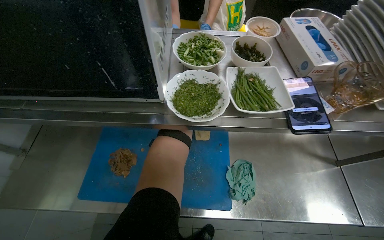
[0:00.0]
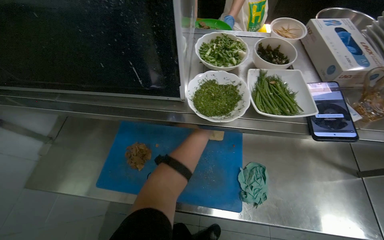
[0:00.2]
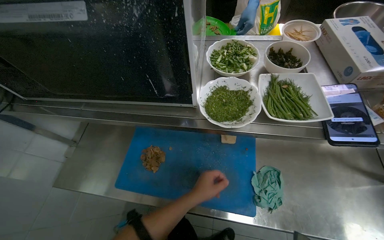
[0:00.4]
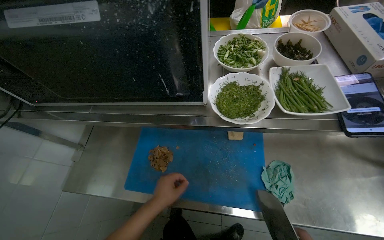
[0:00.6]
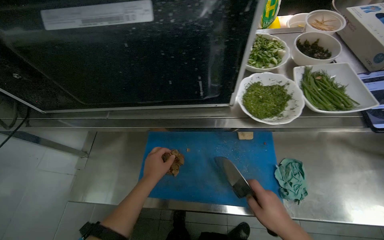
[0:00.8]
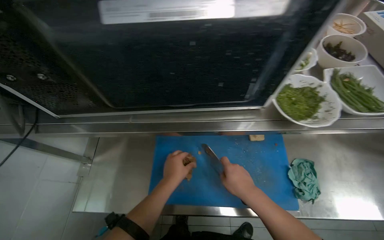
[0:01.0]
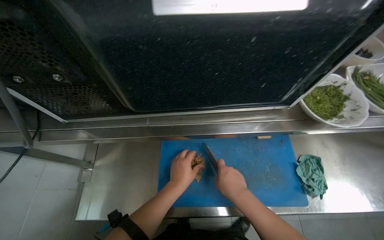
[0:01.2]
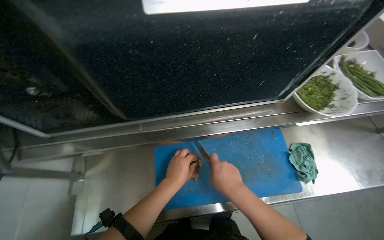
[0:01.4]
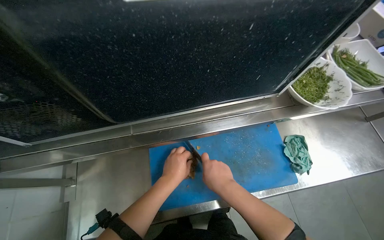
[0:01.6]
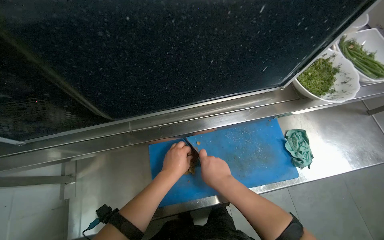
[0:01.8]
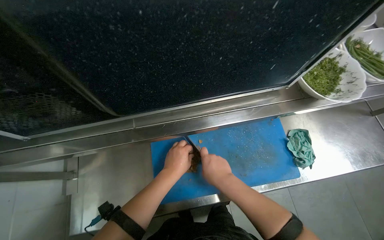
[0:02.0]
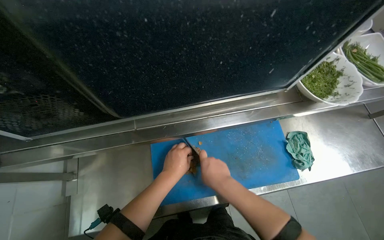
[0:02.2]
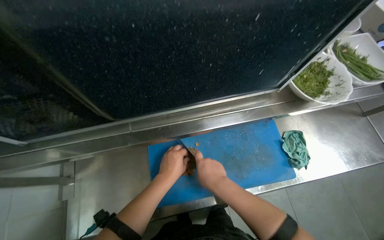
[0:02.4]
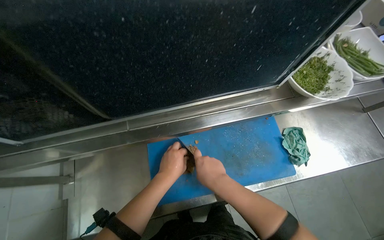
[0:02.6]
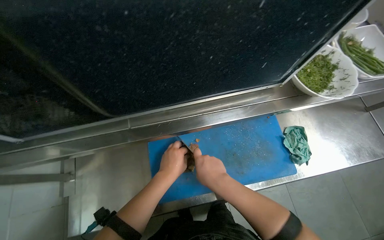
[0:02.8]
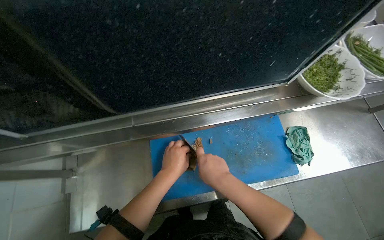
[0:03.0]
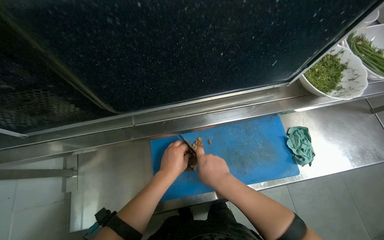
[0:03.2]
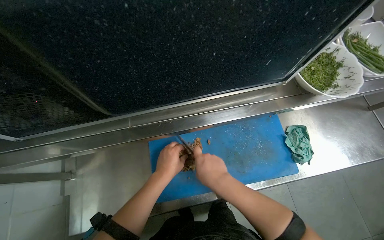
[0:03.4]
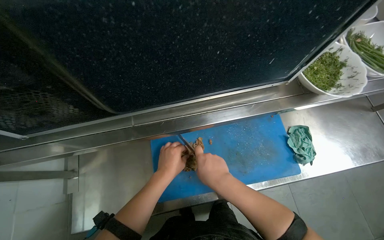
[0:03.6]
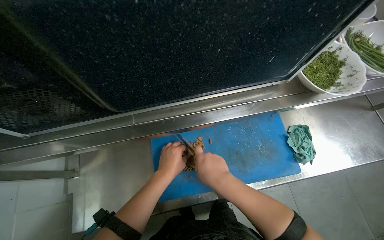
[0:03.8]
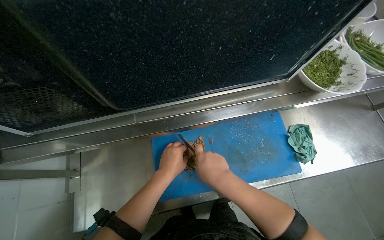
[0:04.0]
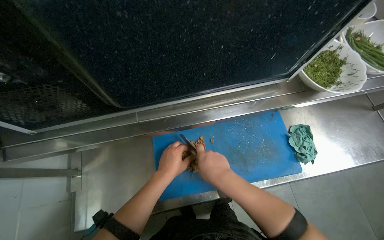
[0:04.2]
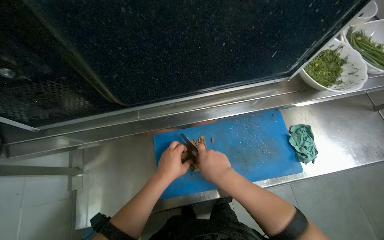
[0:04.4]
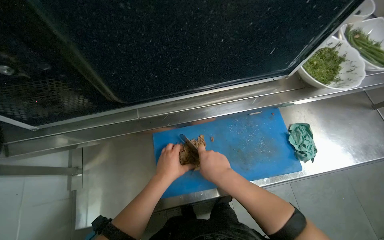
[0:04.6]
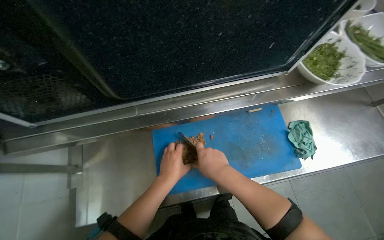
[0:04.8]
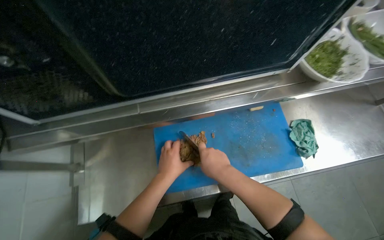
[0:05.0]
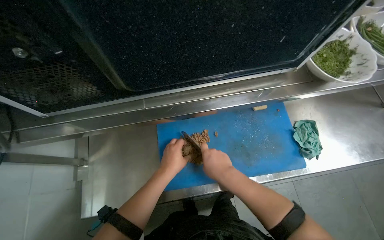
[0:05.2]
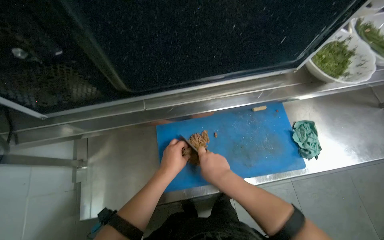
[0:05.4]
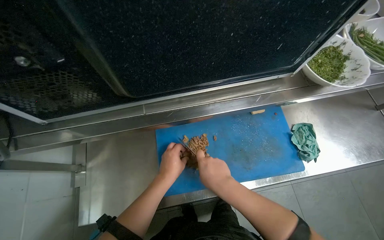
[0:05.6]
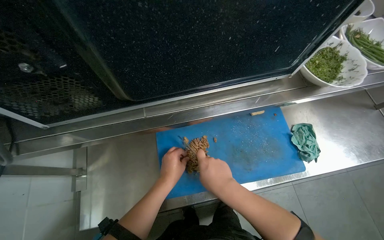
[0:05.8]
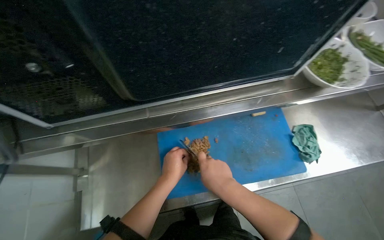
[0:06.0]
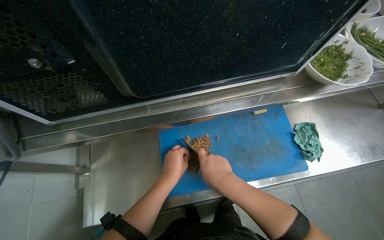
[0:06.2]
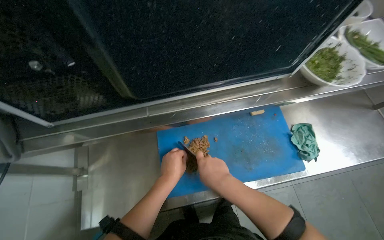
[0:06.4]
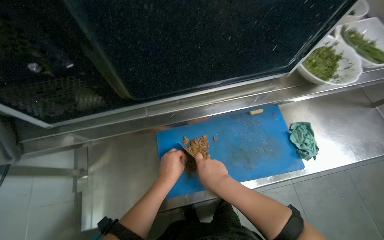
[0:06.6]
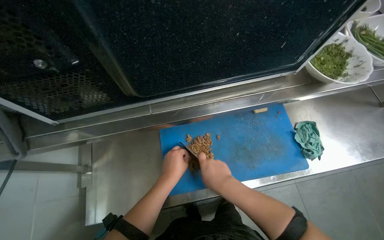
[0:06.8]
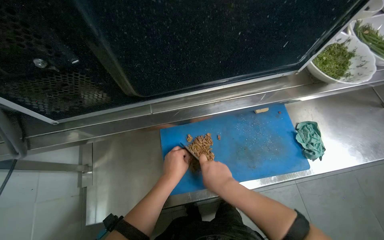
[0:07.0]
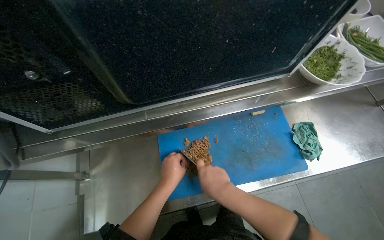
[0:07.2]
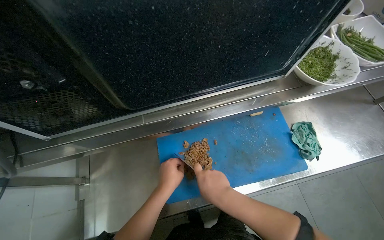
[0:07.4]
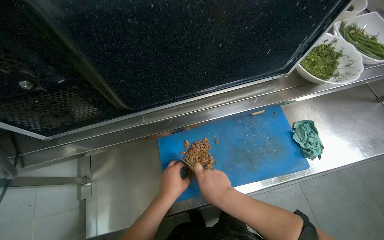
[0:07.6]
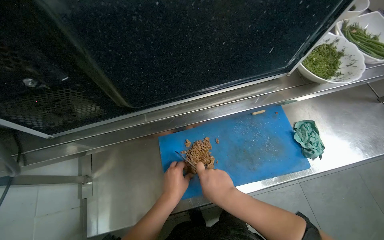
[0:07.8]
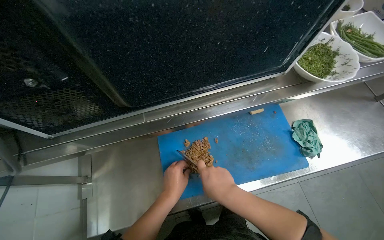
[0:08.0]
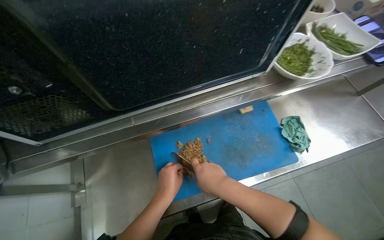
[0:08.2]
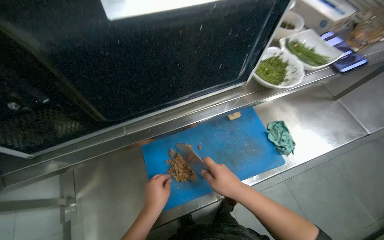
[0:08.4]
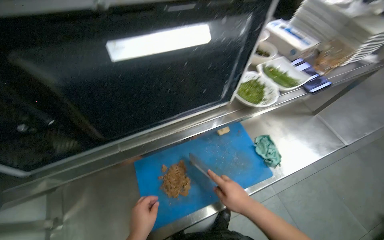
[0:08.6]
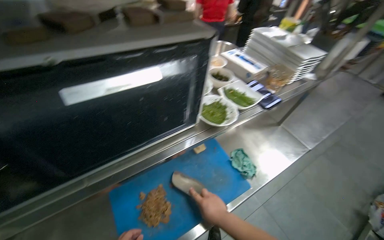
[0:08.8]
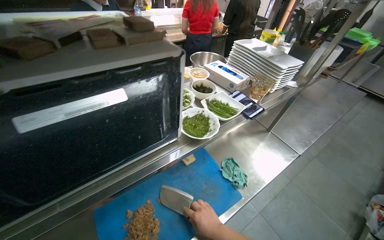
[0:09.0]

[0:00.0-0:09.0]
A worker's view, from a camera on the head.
Job: preparing food.
The whole recording: Chopping meat on cutting board. The worker transfers meat to a cutting board and chops it into smaller pieces.
0:01.6 to 0:07.6: The hands stay close to where they were, moving slightly.
0:07.6 to 0:09.0: The head turns to the right by about 20 degrees. The view tips upward by some 20 degrees.

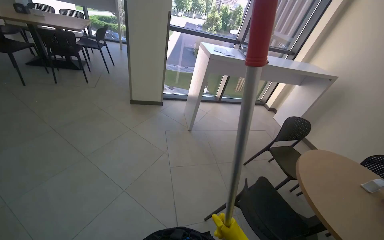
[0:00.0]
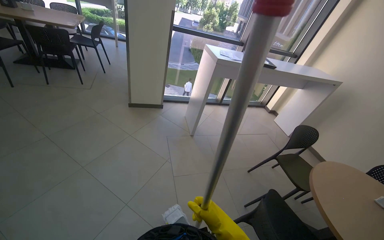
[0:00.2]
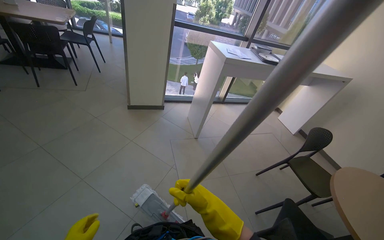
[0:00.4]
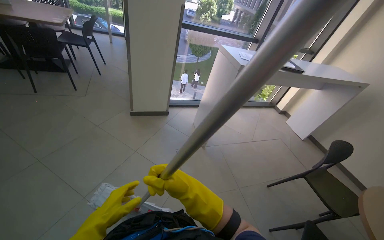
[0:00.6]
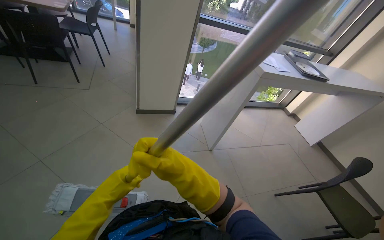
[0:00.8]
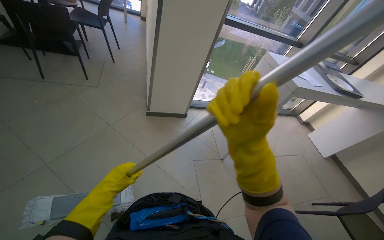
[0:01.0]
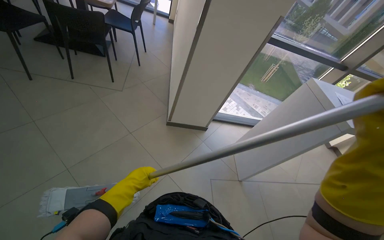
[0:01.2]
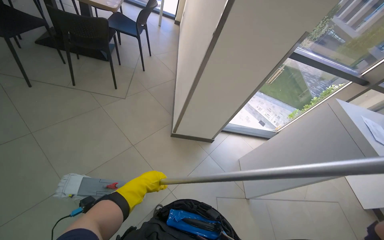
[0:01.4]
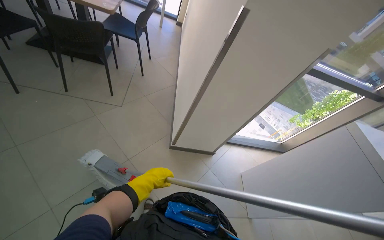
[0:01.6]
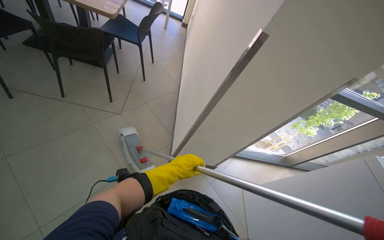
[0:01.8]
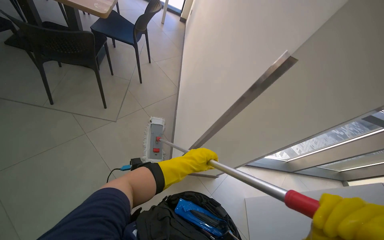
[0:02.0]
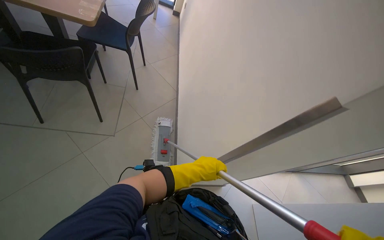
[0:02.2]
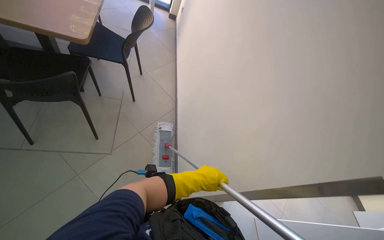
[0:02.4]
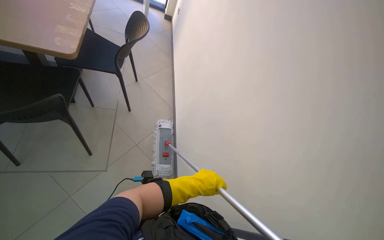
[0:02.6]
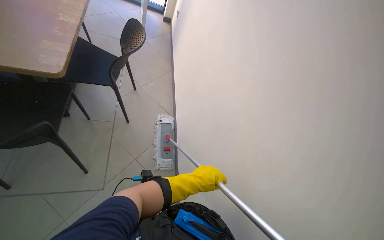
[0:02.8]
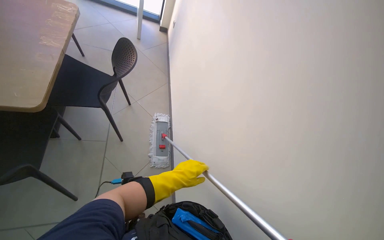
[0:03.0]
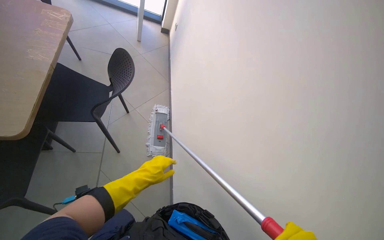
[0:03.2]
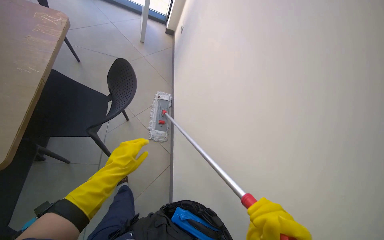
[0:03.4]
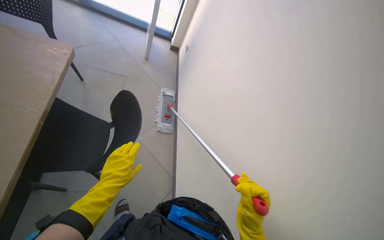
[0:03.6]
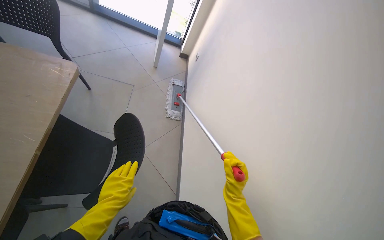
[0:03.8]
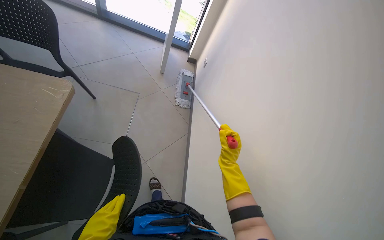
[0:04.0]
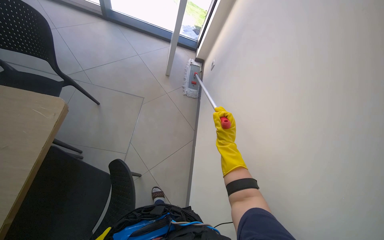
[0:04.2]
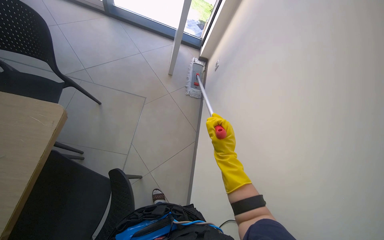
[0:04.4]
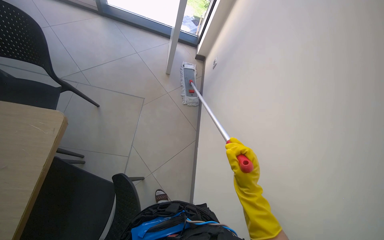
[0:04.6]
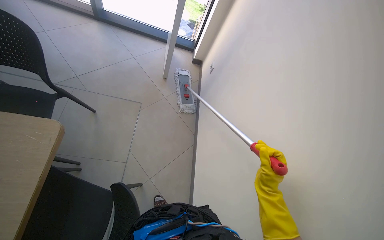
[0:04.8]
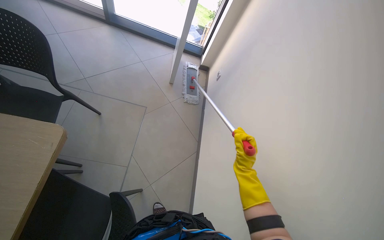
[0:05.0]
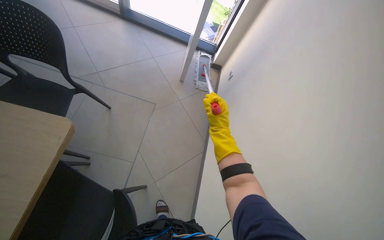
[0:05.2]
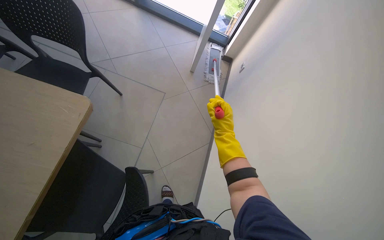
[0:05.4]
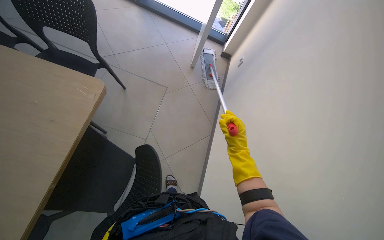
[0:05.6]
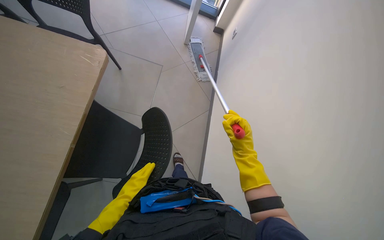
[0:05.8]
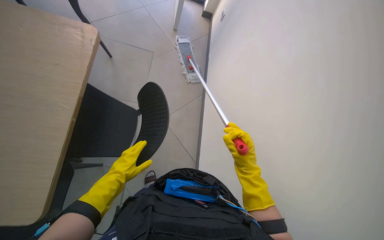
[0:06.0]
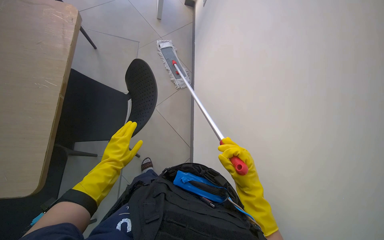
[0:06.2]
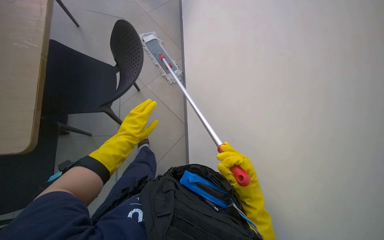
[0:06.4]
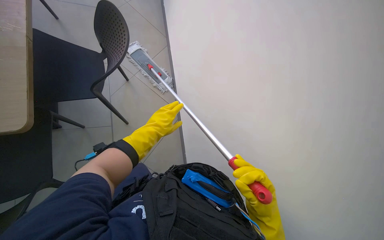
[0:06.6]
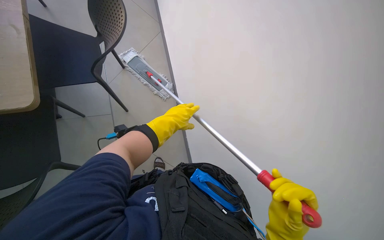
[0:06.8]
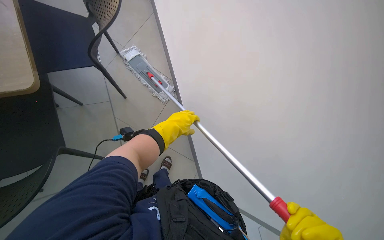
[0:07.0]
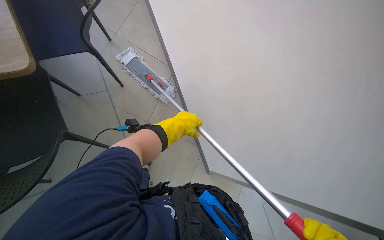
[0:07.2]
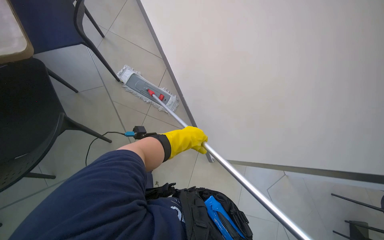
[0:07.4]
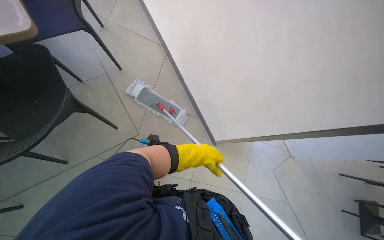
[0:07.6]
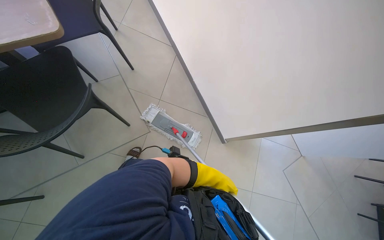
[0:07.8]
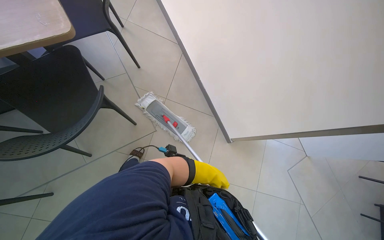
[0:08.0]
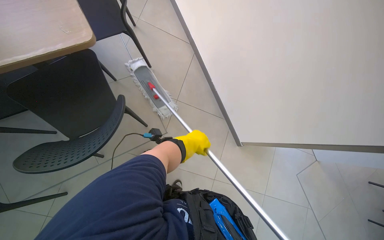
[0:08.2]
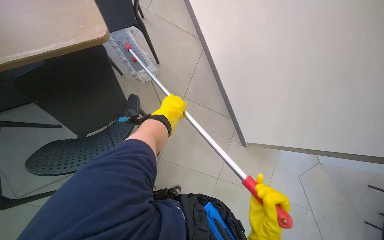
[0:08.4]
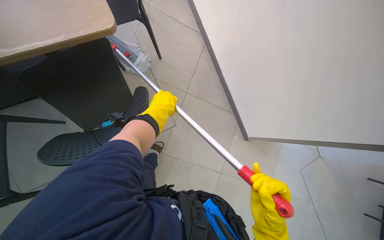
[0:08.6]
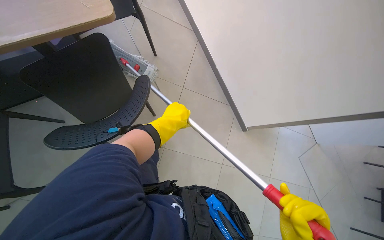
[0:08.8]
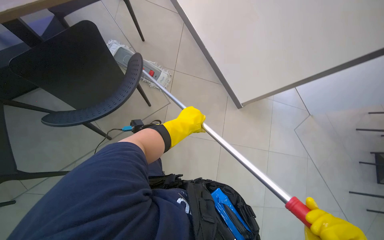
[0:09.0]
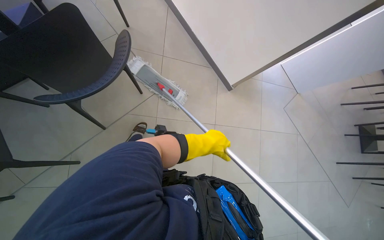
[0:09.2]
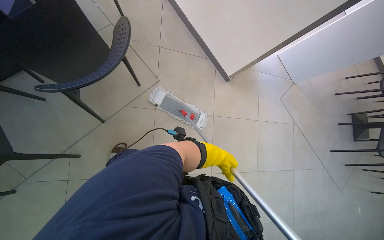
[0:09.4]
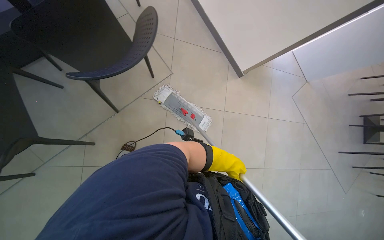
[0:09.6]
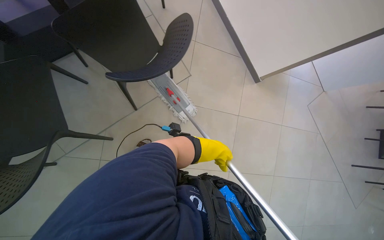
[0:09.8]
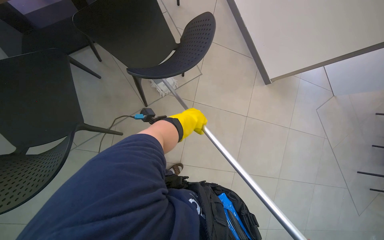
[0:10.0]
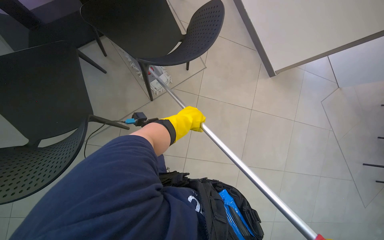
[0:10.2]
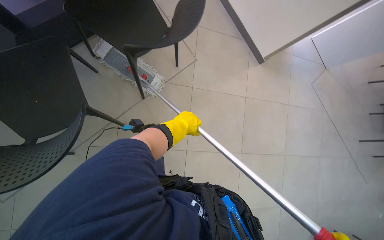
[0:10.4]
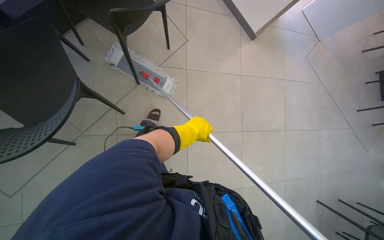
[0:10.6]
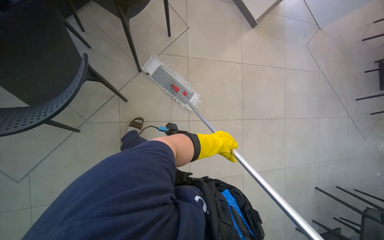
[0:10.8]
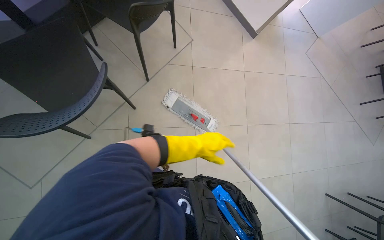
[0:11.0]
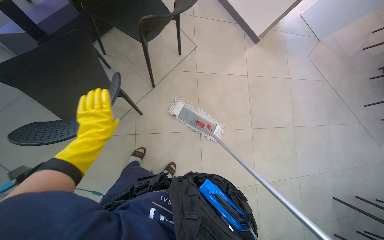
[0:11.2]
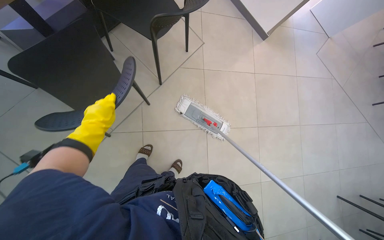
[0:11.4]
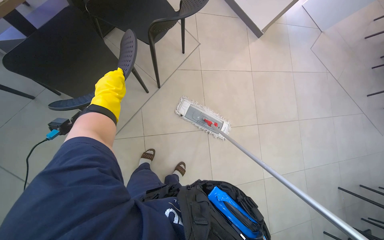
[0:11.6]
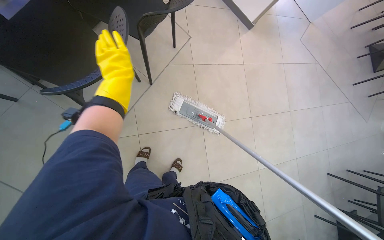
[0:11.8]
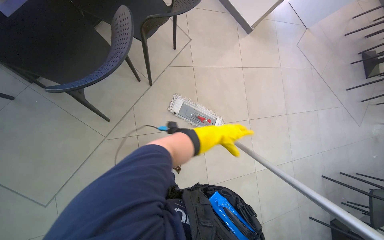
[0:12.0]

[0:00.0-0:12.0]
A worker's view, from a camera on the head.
Job: mopping floor.
The whole recording: Mopping cafeteria floor. The worker mops the tiled floor of the cafeteria with a flat mop, moving chairs to clear the path.
0:00.0 to 0:01.6: The head travels some 1 m.
0:01.6 to 0:03.0: The head travels approximately 70 cm.
0:03.0 to 0:04.4: The head travels roughly 70 cm.
0:04.4 to 0:06.0: The right hand swings nearer and farther, roughly 20 cm each way, with 2 reversals.
0:06.0 to 0:07.6: The view tilts approximately 15 degrees downward. The left hand heads to the right and farther from the camera, covering about 25 cm.
0:09.0 to 0:10.4: The left hand reaches some 15 cm to the right, then returns.
